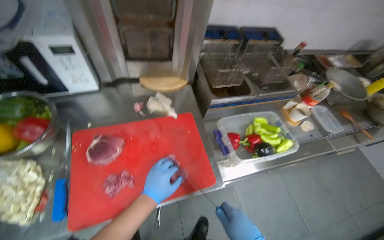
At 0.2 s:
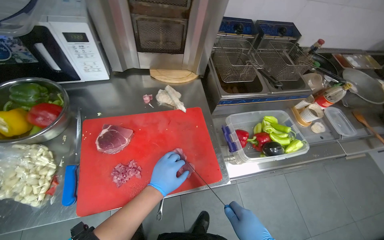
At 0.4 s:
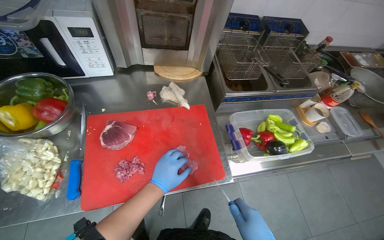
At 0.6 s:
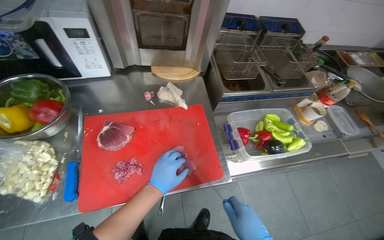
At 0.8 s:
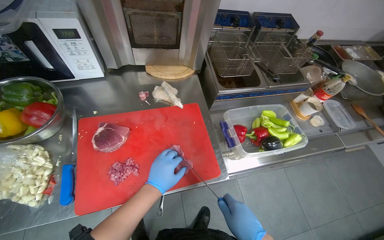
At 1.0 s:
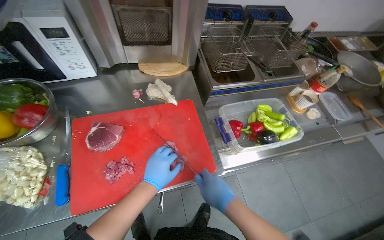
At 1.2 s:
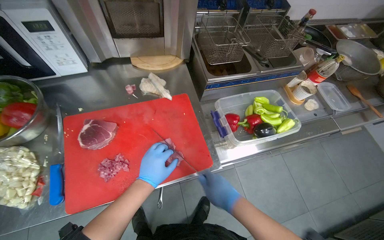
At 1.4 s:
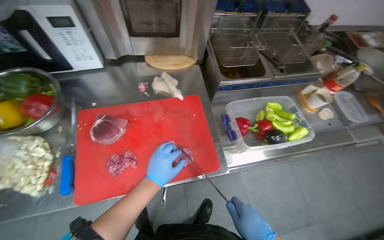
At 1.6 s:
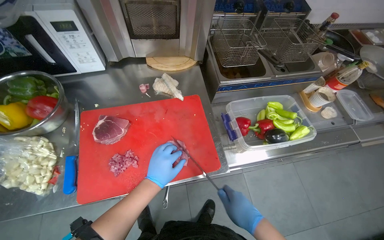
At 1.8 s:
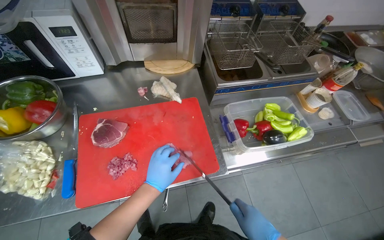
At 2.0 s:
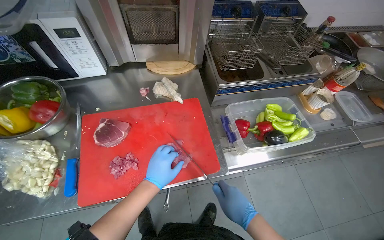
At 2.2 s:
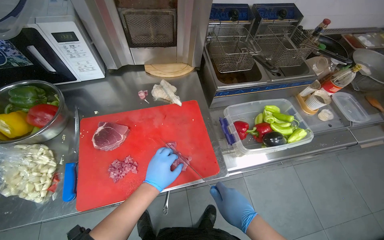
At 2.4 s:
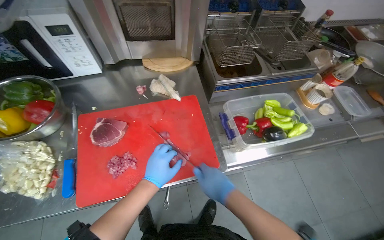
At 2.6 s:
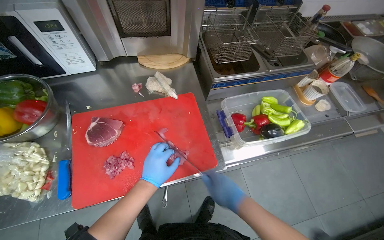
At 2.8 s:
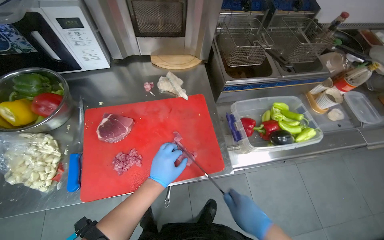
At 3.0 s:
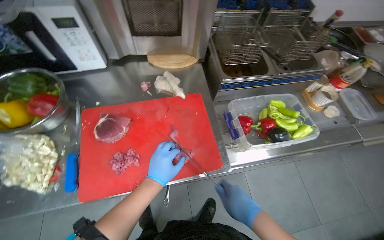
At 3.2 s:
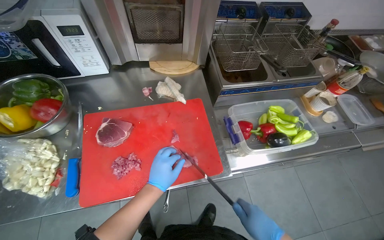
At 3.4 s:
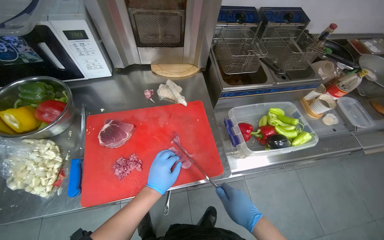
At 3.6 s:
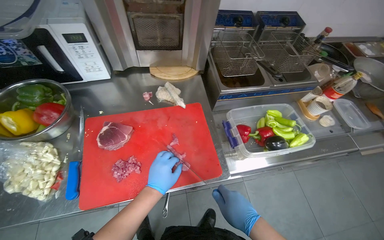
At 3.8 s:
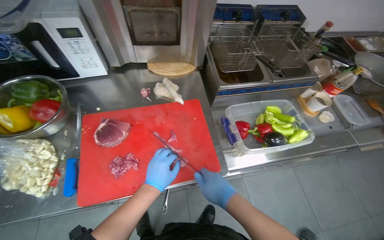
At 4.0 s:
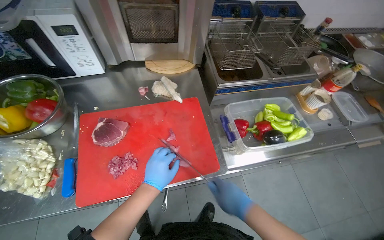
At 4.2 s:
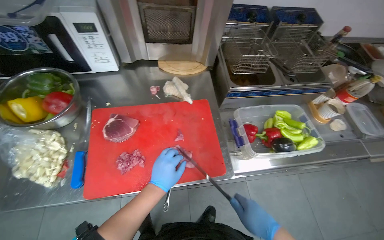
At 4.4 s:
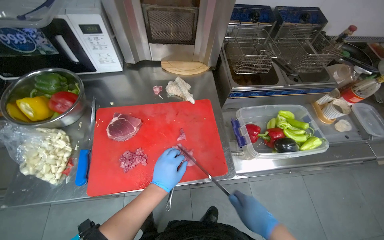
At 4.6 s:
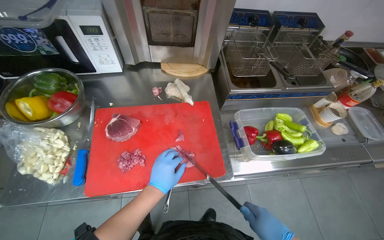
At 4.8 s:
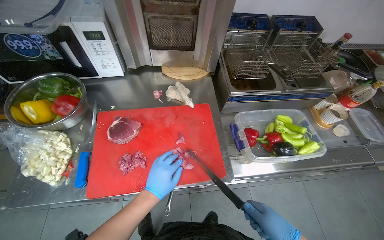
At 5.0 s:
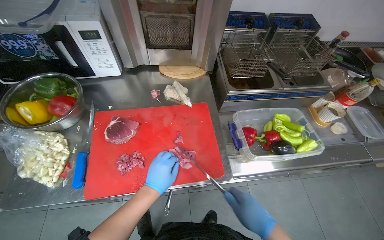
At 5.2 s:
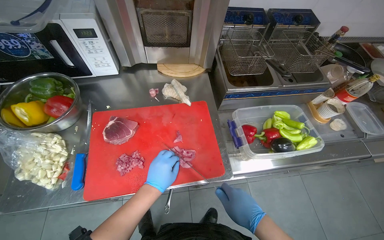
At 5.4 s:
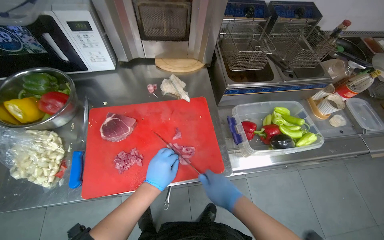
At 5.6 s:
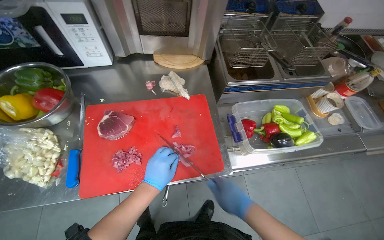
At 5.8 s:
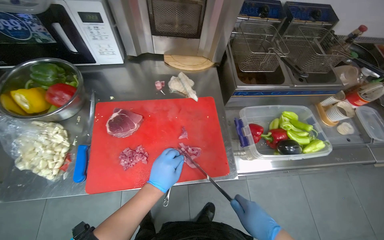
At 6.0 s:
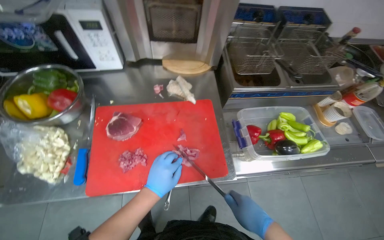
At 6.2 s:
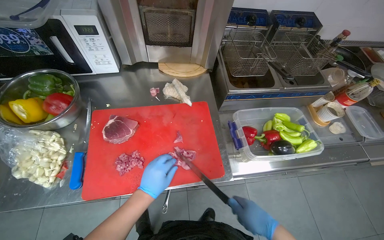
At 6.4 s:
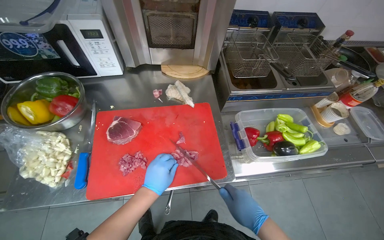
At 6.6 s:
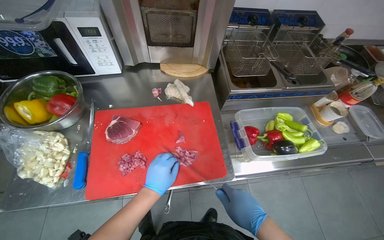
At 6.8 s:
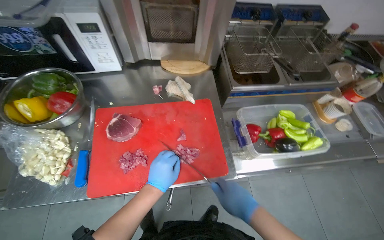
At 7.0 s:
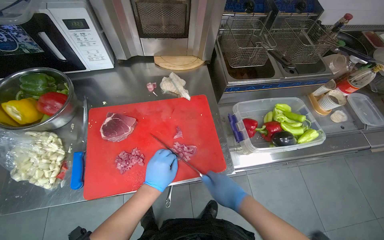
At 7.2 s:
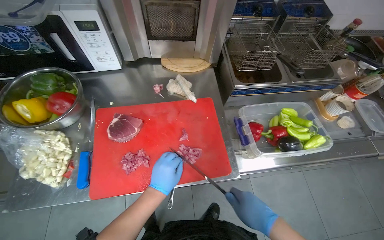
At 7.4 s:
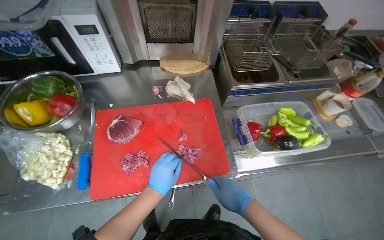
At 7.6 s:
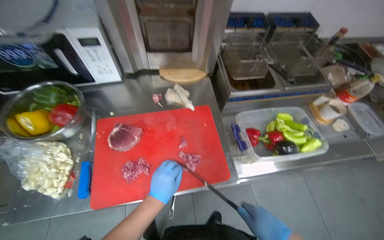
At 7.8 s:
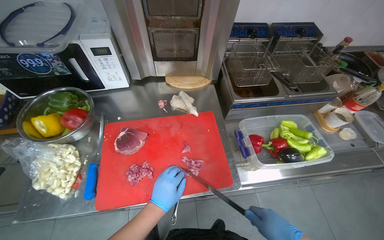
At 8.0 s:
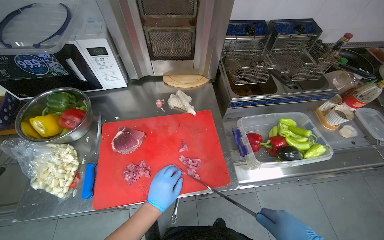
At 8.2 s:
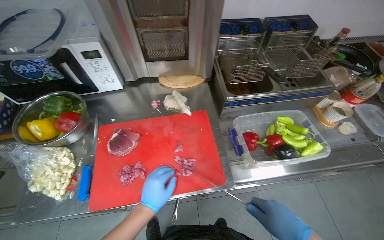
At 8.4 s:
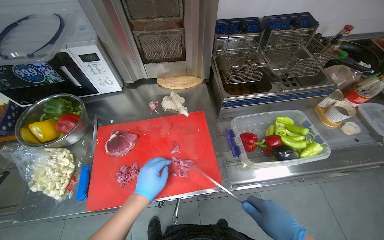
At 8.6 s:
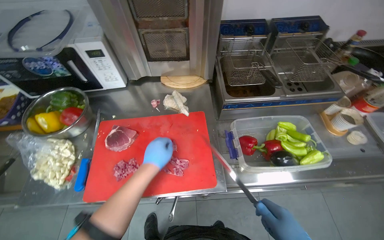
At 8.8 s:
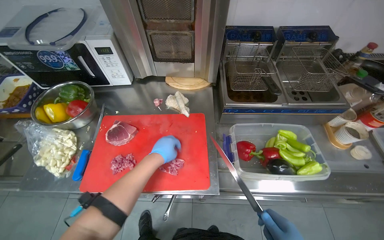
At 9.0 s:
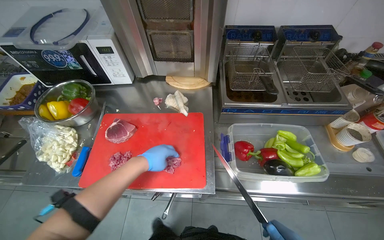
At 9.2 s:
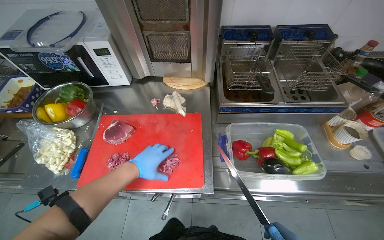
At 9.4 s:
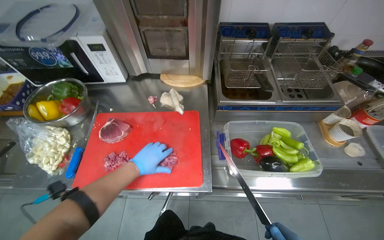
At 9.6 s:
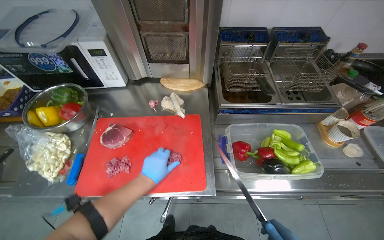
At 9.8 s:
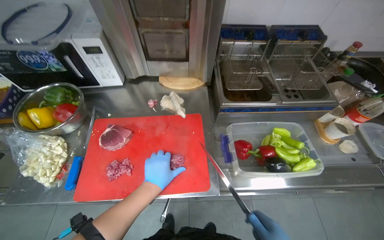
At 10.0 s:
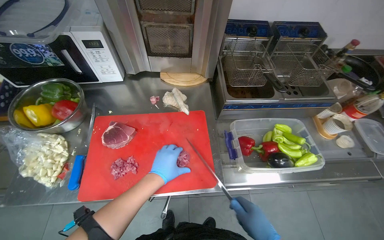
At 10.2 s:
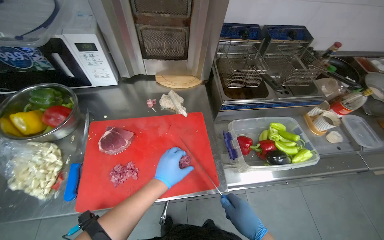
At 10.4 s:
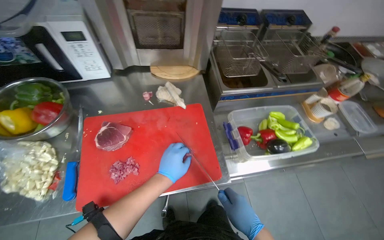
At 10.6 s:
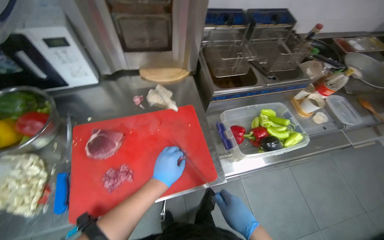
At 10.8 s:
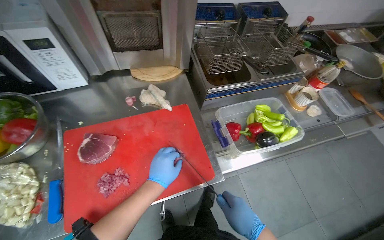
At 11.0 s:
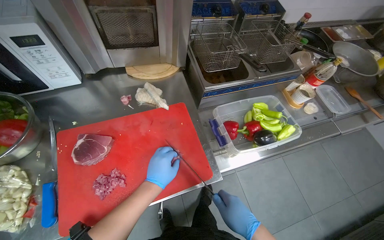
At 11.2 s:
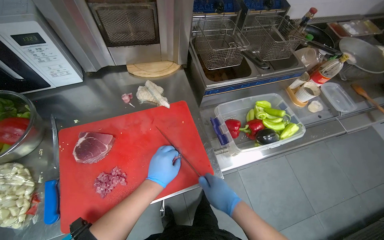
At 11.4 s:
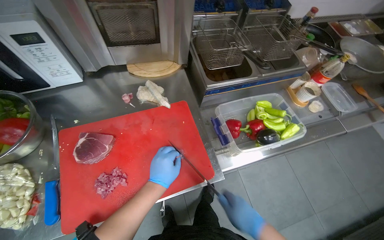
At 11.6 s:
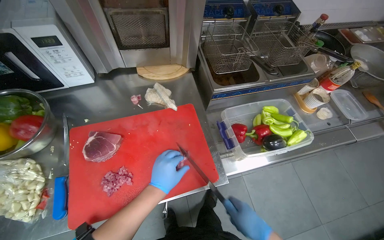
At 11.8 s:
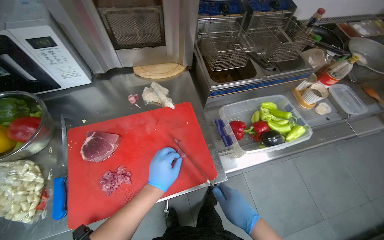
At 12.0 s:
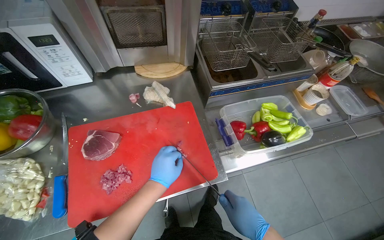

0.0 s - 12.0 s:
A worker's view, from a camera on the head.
Job: preparing food.
The whole recording: Slicing and dicing meat on board. The worker slices and dices meat on a red cutting board.
3.0 s - 4.4 s: The hands make small movements and keep their place.
4.4 s - 6.0 s: The right hand moves approximately 10 cm to the left and comes back.
7.6 s - 9.0 s: The left hand is displaced up the picture by about 10 cm.
10.4 s - 12.0 s: The hands are busy where they are.

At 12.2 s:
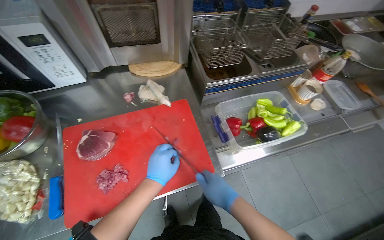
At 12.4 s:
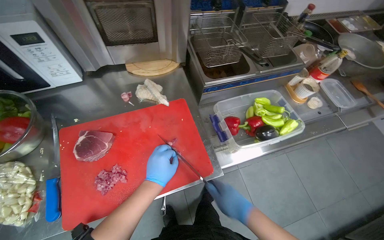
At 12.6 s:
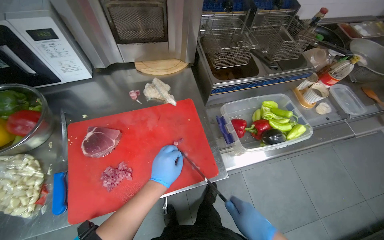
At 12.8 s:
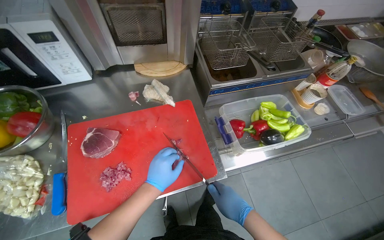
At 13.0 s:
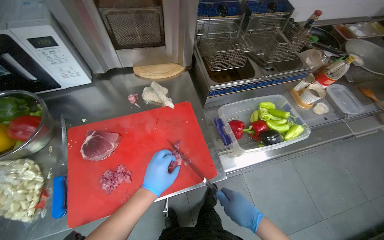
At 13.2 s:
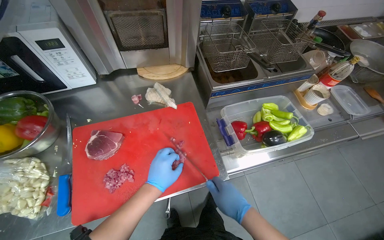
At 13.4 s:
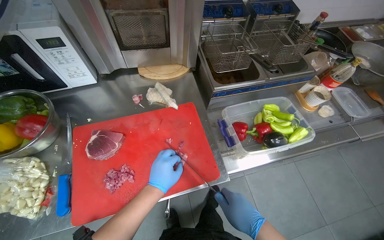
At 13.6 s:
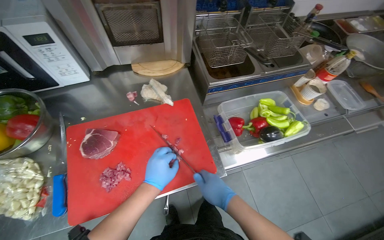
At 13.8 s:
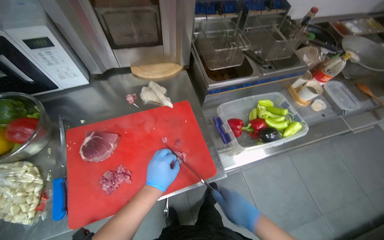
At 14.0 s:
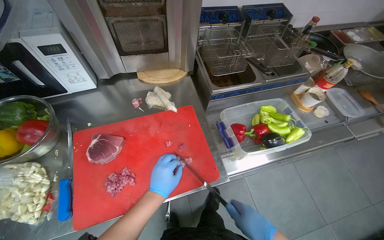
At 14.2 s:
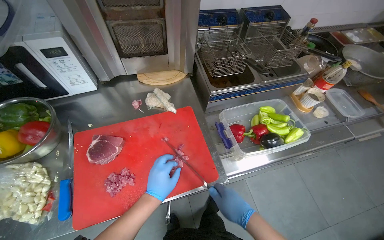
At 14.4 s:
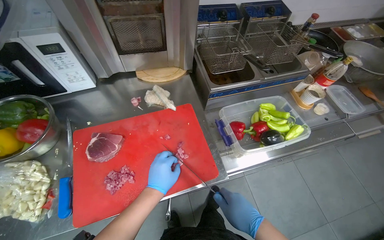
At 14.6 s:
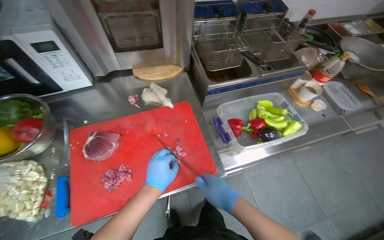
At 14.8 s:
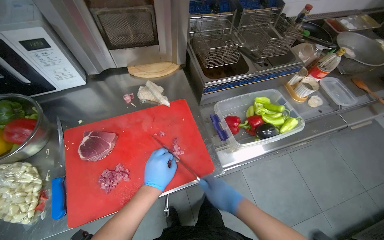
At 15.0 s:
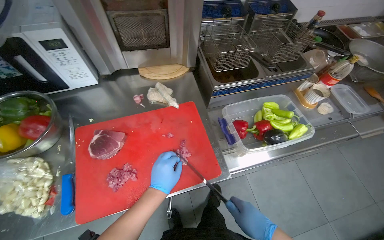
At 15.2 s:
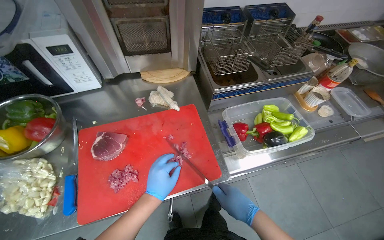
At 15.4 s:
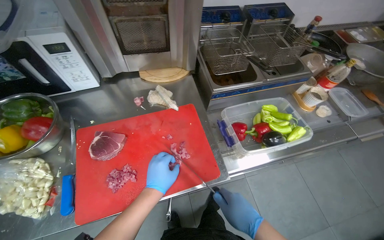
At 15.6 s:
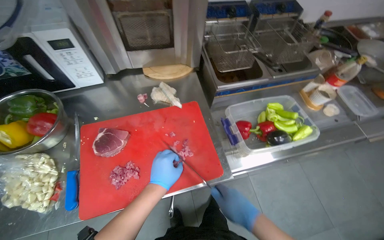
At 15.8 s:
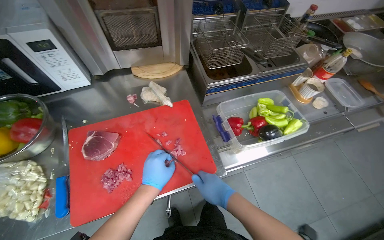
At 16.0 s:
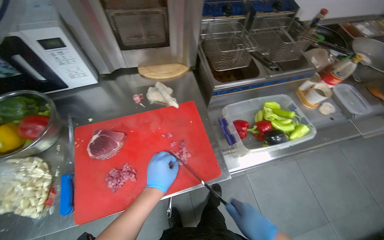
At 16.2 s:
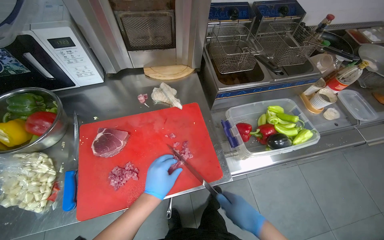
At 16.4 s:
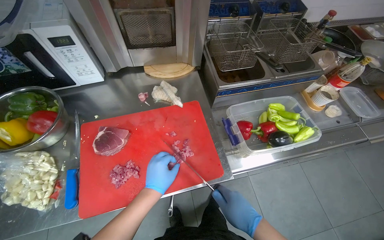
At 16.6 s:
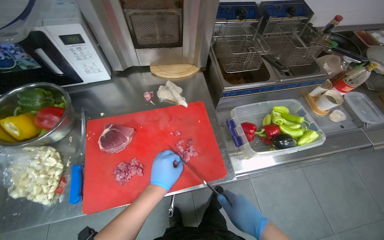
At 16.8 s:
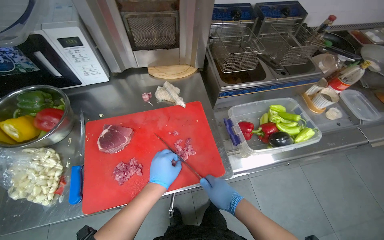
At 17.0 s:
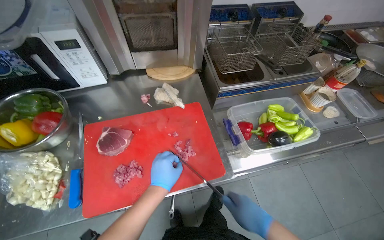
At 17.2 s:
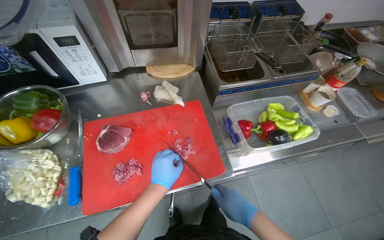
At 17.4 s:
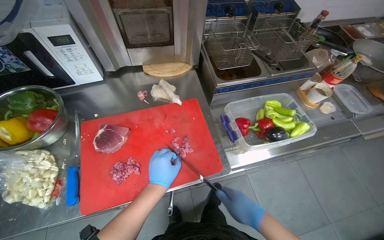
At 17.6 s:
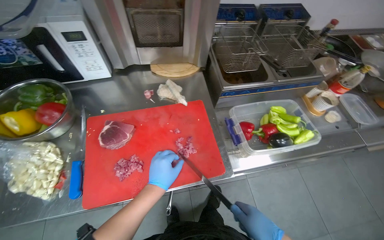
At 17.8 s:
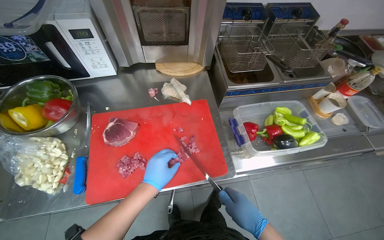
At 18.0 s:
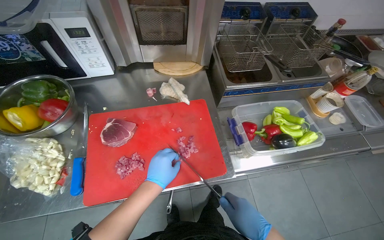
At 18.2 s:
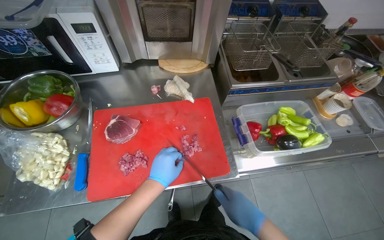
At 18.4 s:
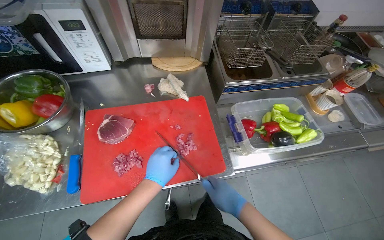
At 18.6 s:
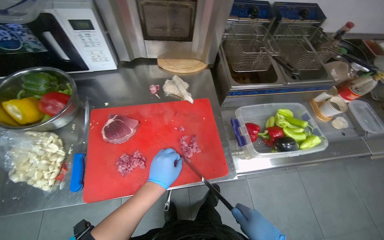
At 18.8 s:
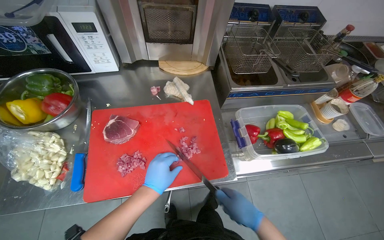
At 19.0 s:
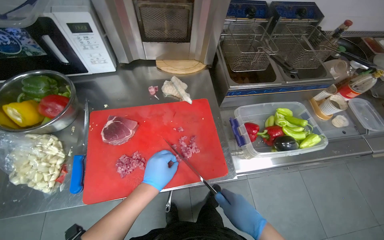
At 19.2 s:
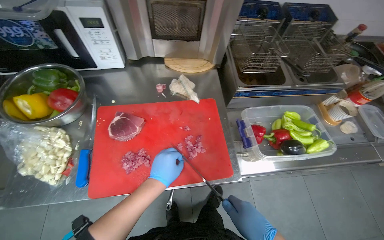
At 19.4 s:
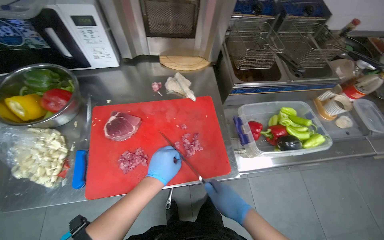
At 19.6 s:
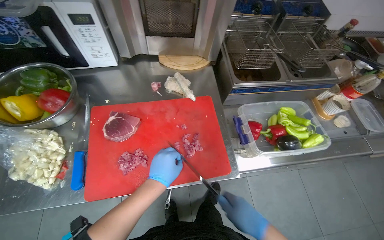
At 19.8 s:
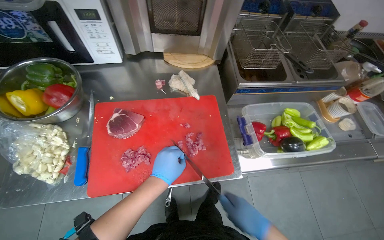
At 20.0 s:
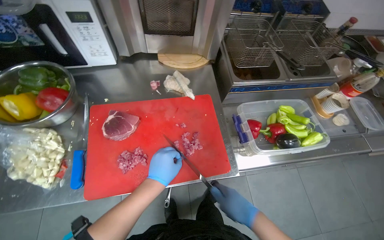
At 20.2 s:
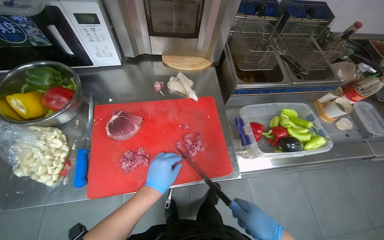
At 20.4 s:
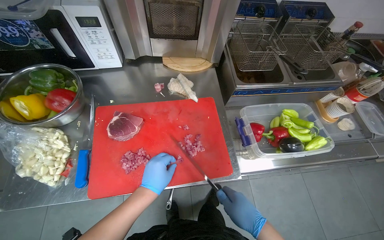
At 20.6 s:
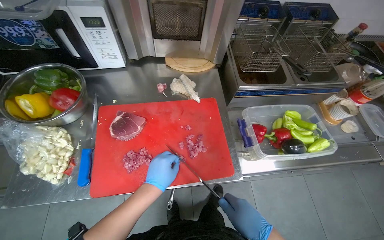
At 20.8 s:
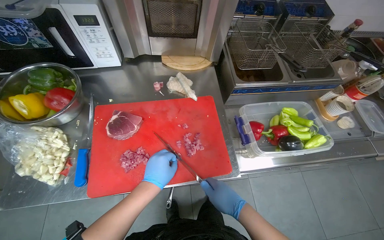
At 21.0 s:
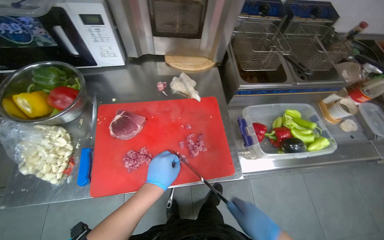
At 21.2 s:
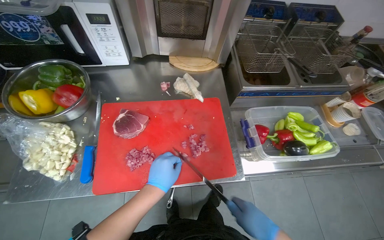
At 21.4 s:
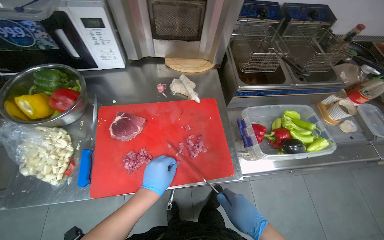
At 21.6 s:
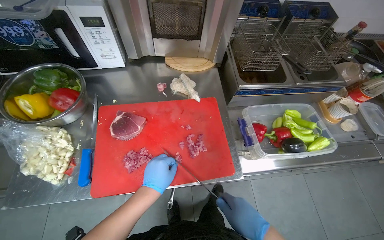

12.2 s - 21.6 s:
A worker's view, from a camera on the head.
Job: preparing food.
The whole recording: Slicing and dicing meat on board. The worker slices and dices meat on a red cutting board.
12.2 s - 17.0 s: The hands are busy where they are.
17.0 s - 21.6 s: The hands are busy where they are.
